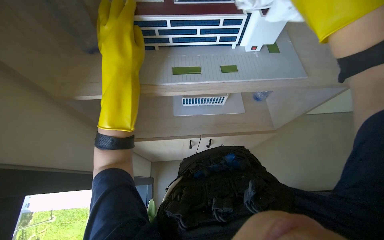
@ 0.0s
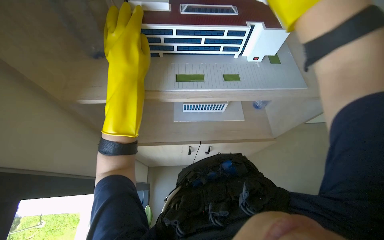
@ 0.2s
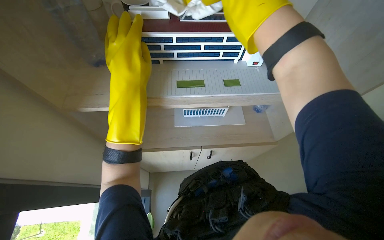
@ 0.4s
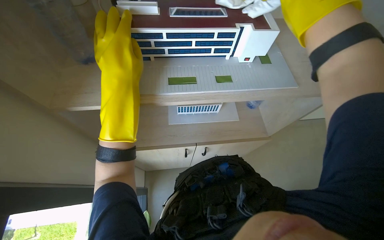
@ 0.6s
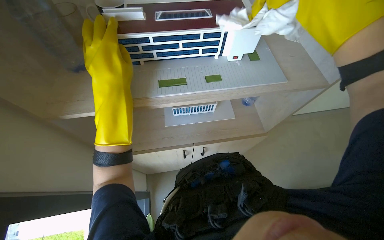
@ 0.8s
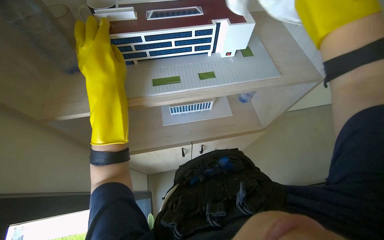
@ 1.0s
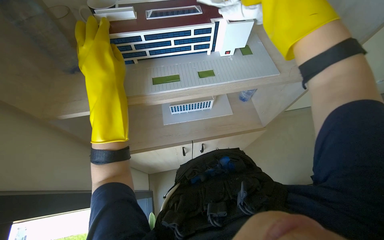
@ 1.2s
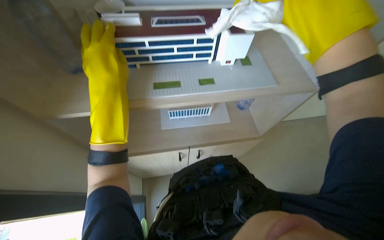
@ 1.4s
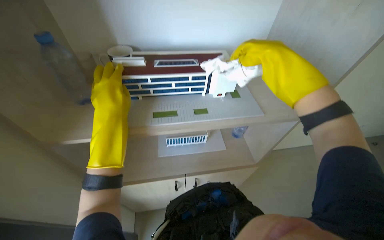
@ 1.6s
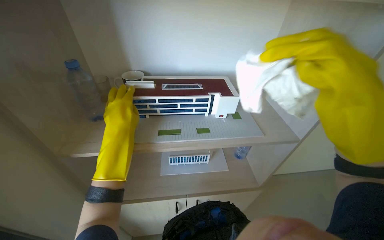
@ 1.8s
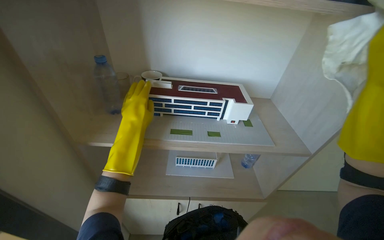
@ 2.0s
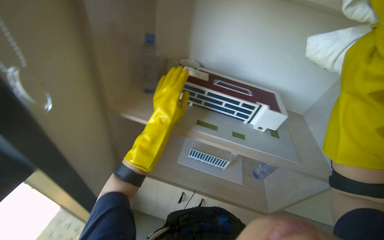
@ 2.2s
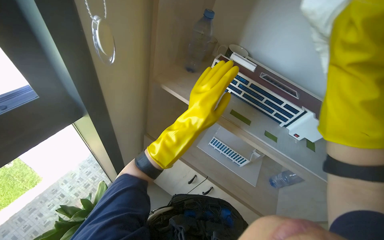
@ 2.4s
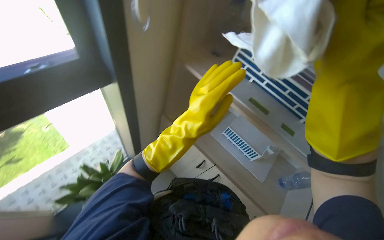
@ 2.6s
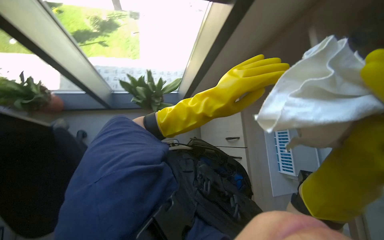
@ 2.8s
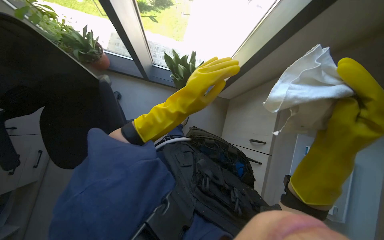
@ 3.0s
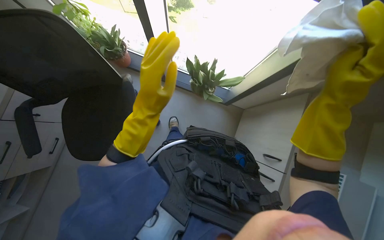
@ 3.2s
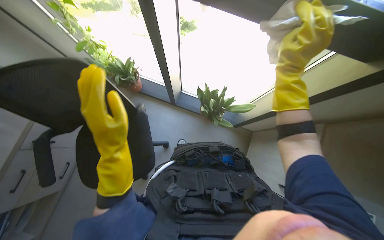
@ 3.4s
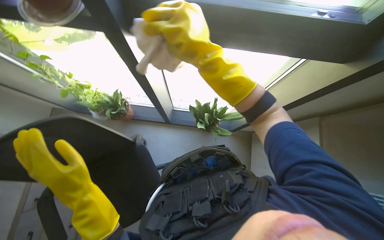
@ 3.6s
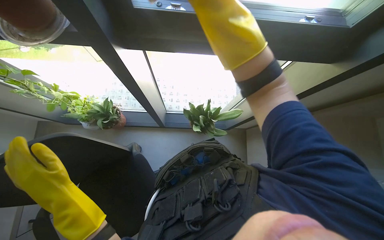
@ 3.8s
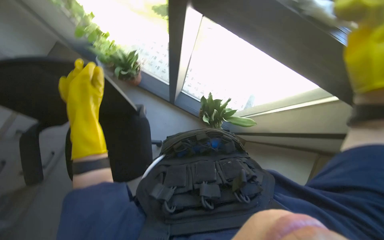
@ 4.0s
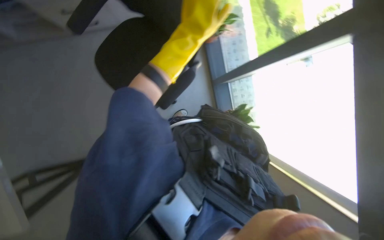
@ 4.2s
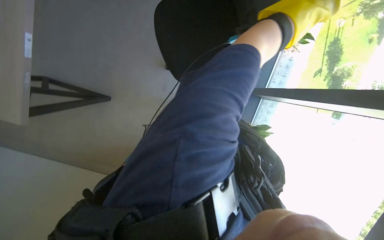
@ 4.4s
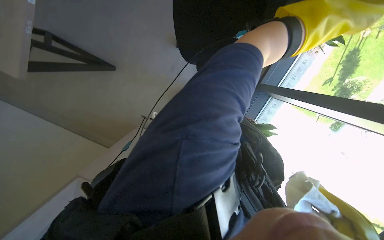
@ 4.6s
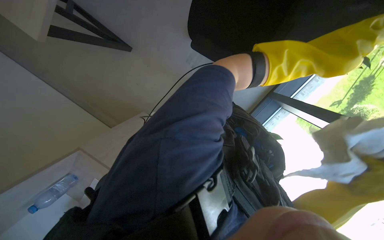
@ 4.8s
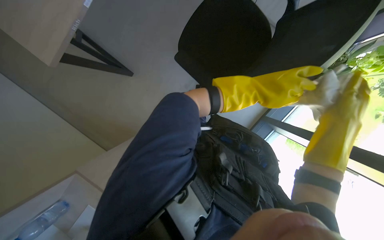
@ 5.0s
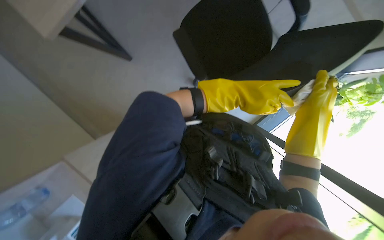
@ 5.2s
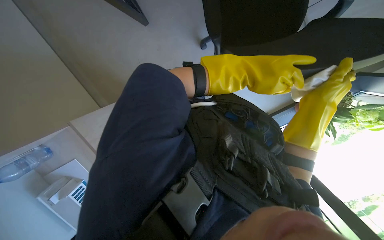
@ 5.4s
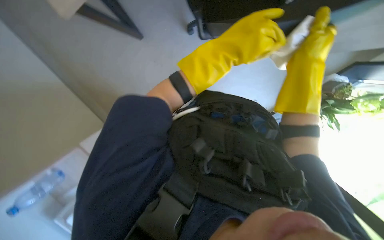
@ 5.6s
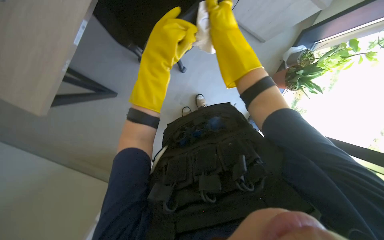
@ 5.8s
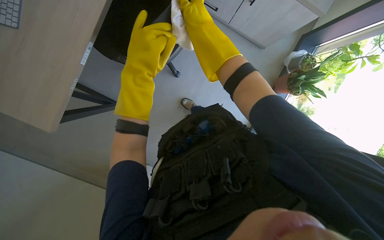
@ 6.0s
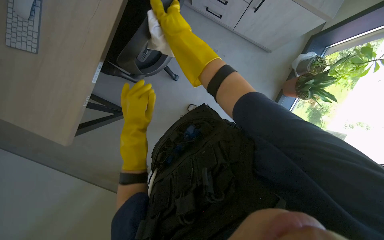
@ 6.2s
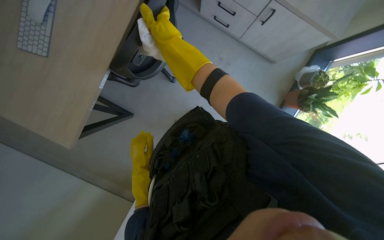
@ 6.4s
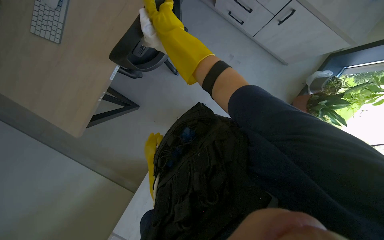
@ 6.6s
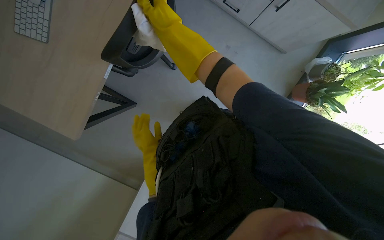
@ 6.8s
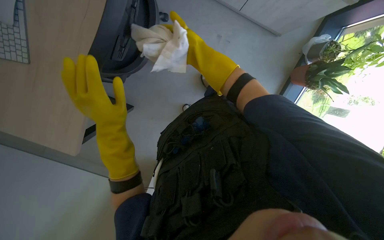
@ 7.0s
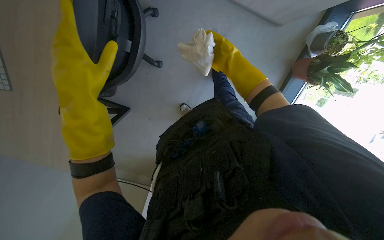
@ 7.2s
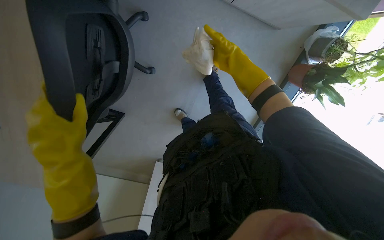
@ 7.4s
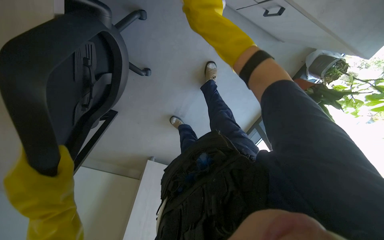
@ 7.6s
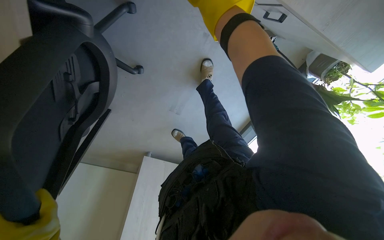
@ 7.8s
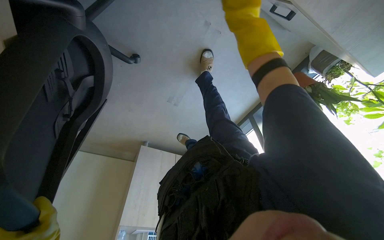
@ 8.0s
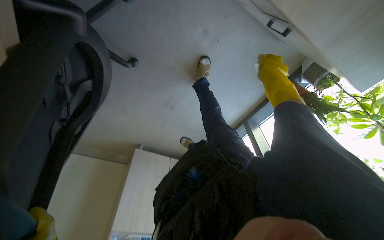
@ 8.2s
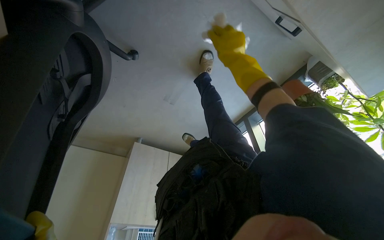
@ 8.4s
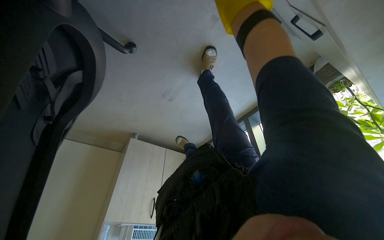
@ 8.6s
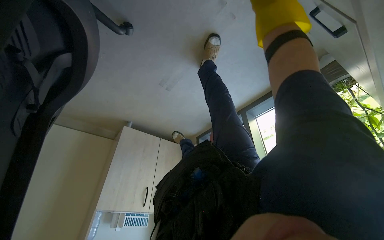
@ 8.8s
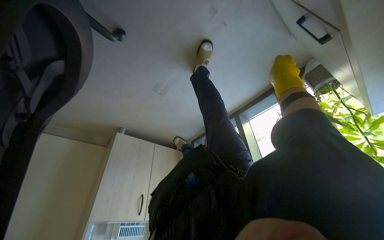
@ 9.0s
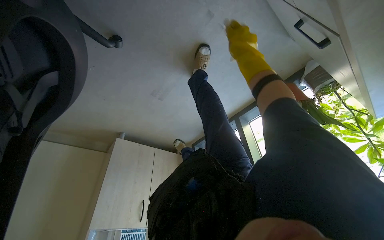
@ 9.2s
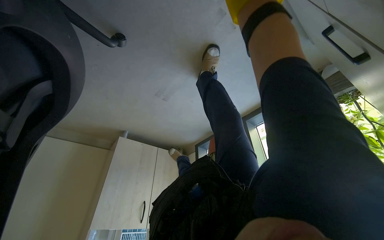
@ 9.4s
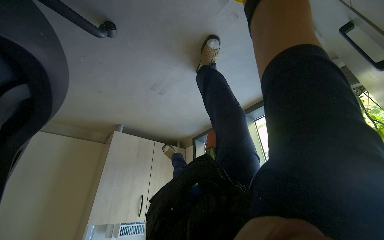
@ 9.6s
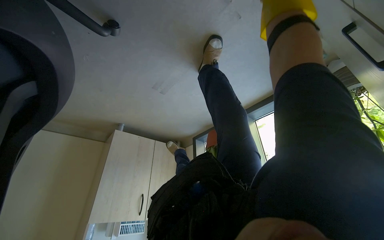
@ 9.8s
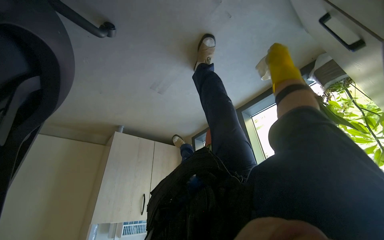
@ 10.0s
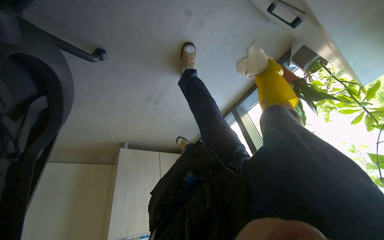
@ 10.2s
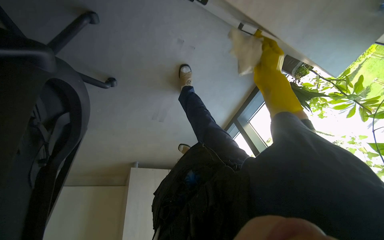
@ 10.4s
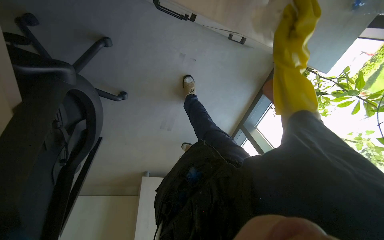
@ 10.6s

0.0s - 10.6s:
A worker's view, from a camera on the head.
Job: wiping surfaces.
The whole recording: Wiping office surfaces. The worker wipes various office surfaces, moving items like a mouse, plants, and a coffee machine.
0.0s - 1.6s: The camera pitches upward, by approximately 20 degrees.
1.6s - 3.0s: The wearer's head swings approximately 110 degrees to the left. The camera pitches downward, by about 15 degrees.
3.0s - 4.6s: Everything in view rotates some 100 degrees clockwise.
4.6s - 6.0s: The left hand heads to the left and down the picture, covering about 30 cm.
6.0s - 7.6s: The right hand reaches some 25 cm to the right, then returns.
7.6s - 9.0s: The camera pitches downward, by some 15 degrees. The right hand goes left and right, roughly 25 cm each way, reversing 2 times.

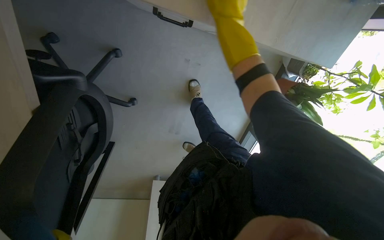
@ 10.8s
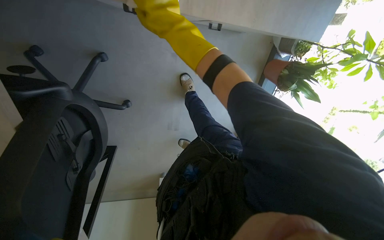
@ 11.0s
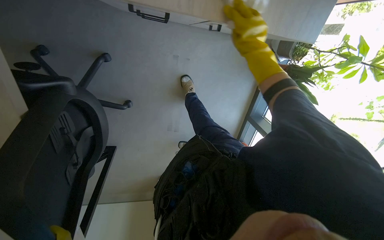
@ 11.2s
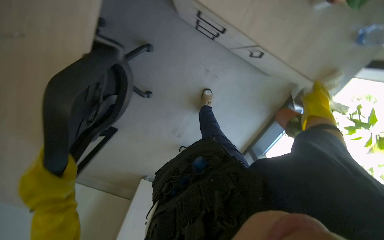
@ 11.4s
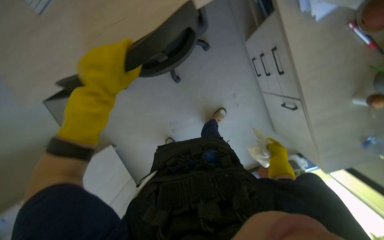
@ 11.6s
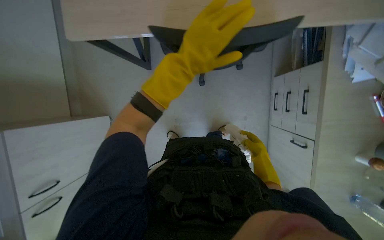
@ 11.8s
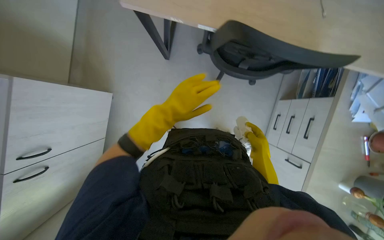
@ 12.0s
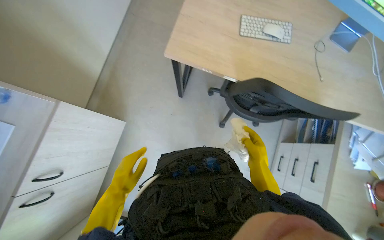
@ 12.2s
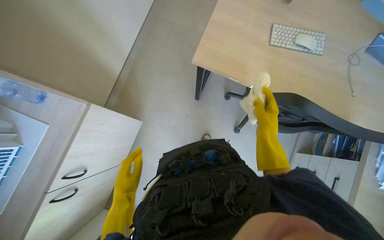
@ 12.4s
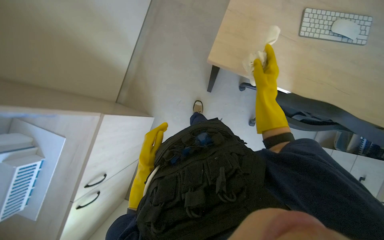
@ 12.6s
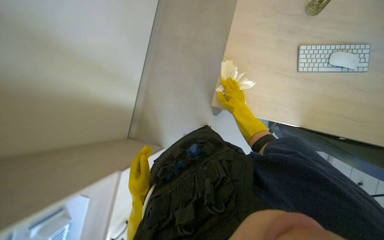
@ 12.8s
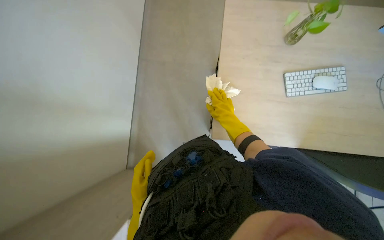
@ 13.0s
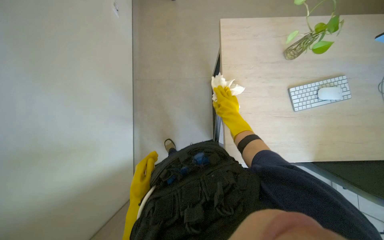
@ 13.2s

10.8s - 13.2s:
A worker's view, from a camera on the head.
Job: wiping surfaces.
The whole recording: Wiping office surfaces. The worker wipes various office surfaces, moving items like a mouse, plants, and a coffee machine.
10.8s - 12.0s: The view tilts about 10 degrees upward. The scene rotates clockwise by some 60 degrees.
12.0s - 13.2s: The head travels about 70 cm.

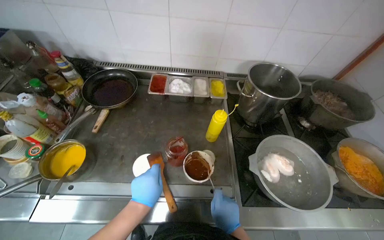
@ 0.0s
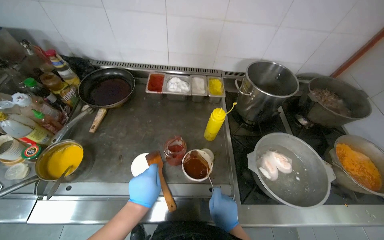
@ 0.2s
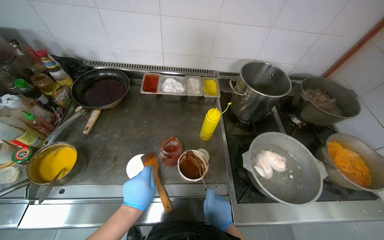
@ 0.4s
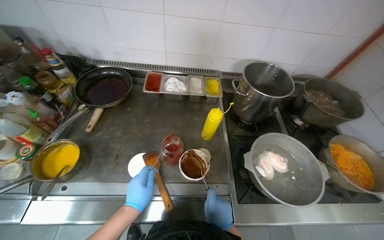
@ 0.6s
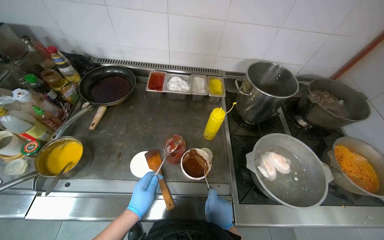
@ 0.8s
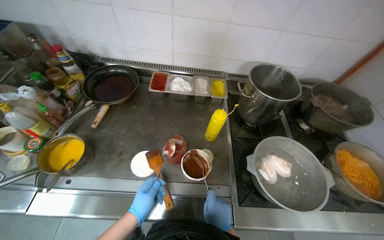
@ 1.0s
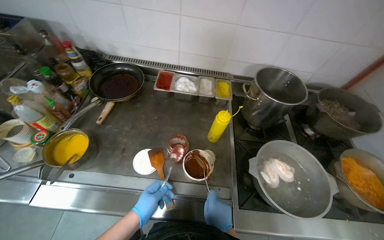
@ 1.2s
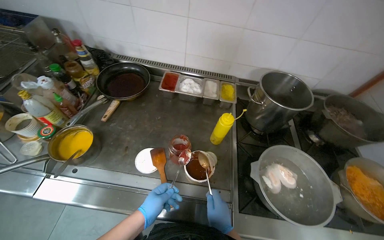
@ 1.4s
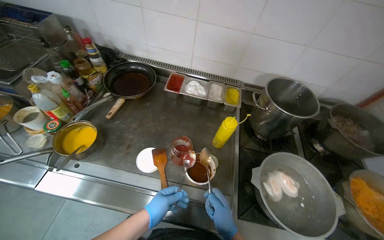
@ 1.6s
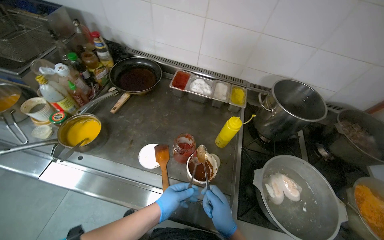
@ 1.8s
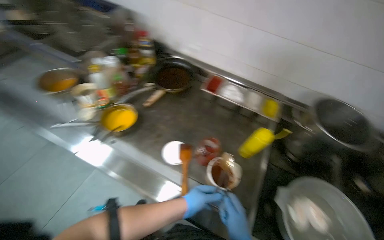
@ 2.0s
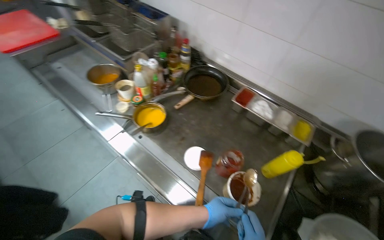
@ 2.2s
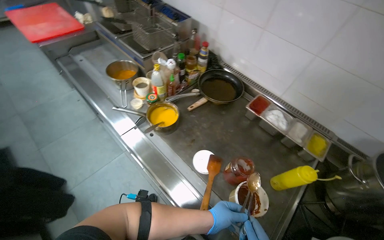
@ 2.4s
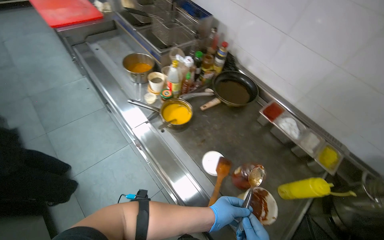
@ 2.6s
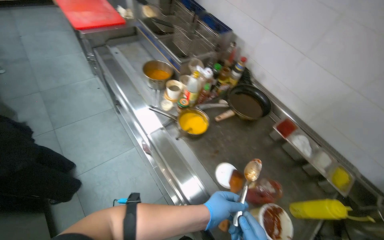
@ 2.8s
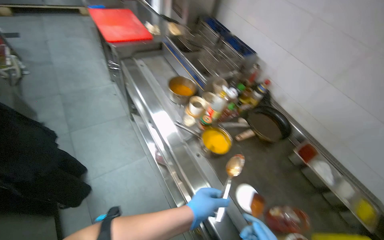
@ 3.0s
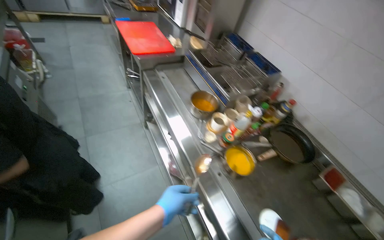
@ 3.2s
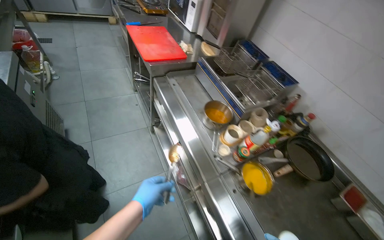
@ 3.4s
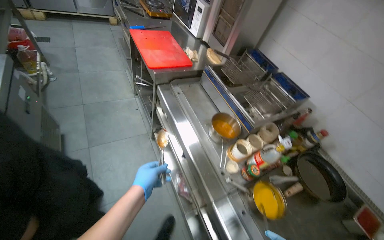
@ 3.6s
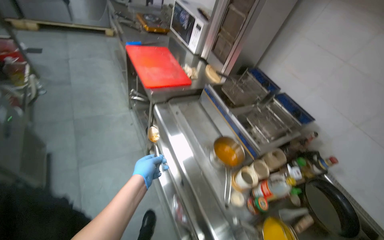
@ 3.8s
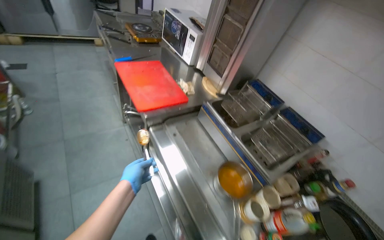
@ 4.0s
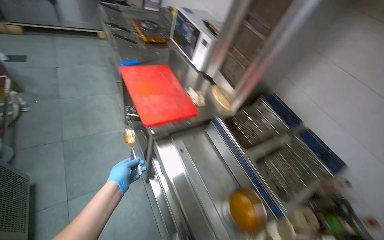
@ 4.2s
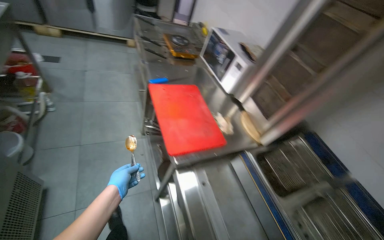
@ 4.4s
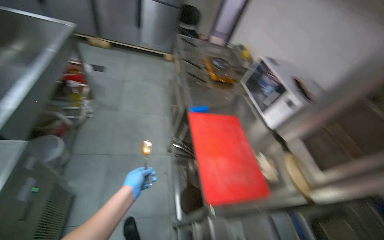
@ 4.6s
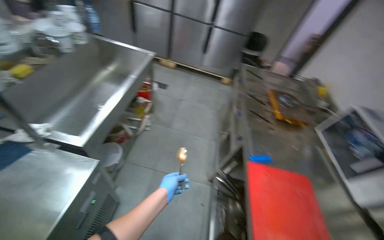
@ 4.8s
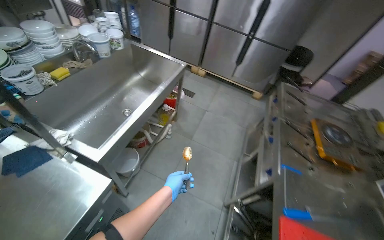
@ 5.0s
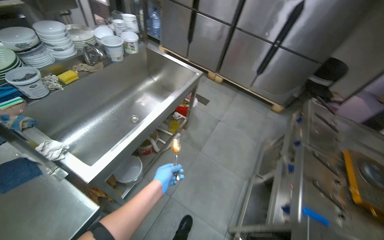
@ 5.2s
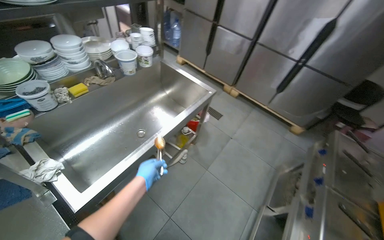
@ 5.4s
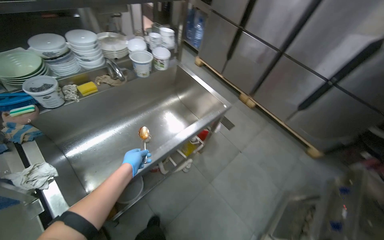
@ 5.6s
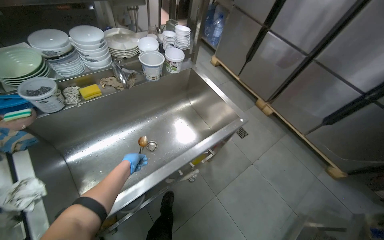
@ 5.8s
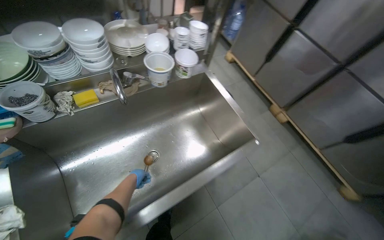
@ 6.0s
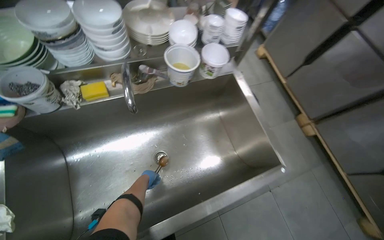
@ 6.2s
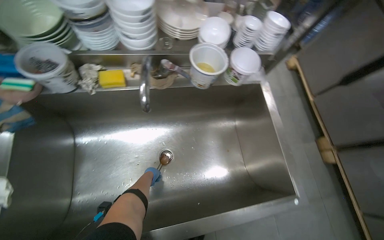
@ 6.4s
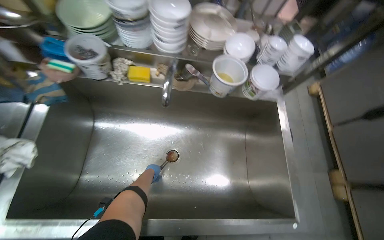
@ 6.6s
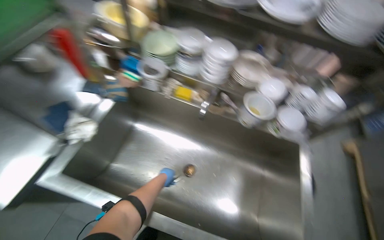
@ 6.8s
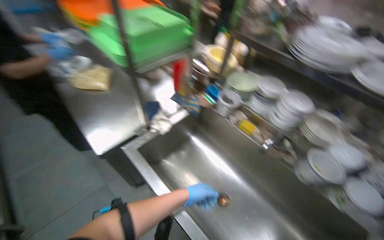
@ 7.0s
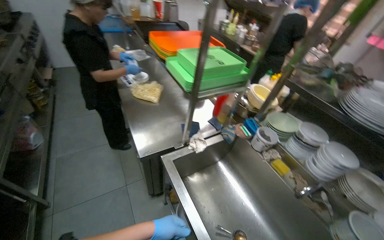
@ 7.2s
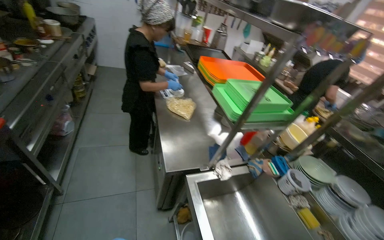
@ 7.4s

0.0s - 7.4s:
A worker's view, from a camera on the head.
Job: organizing items.
The whole recording: Storing containers in refrigerator. The worker sorts out the dirty containers and places them into the sink for washing, then picks up the remaining containers and stores them in the refrigerator.
0.0s - 1.4s: The hands stay close to where they were, moving slightly.
1.4s - 3.0s: The head rotates approximately 50 degrees to the left.
3.0s - 4.4s: The wearer moves approximately 90 cm.
4.4s - 6.0s: The head travels about 1.5 m. The wearer's head swings some 75 degrees to the left.
6.0s - 7.4s: The head turns to the left by some 105 degrees. The wearer looks about 35 degrees further upward.
